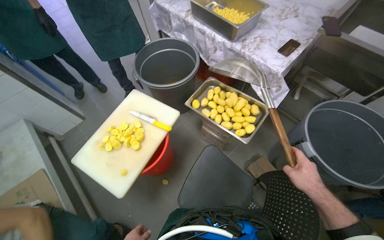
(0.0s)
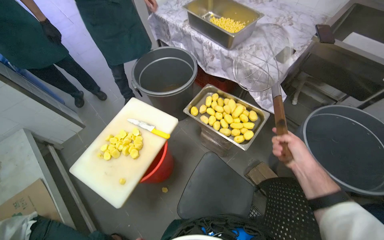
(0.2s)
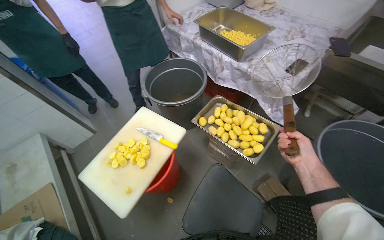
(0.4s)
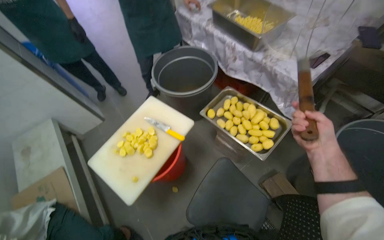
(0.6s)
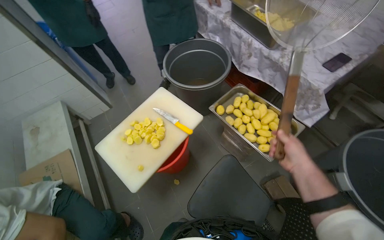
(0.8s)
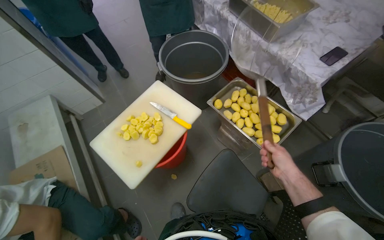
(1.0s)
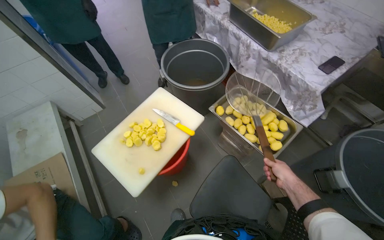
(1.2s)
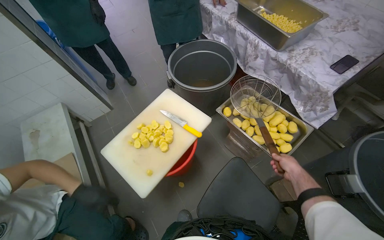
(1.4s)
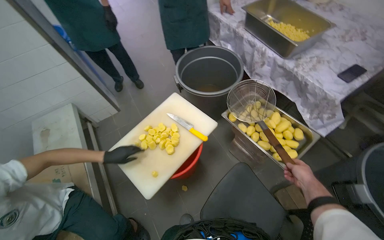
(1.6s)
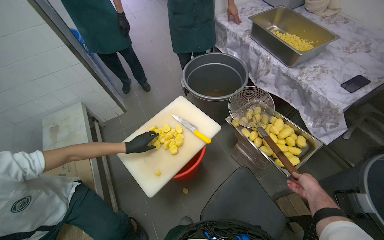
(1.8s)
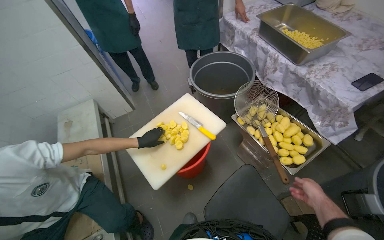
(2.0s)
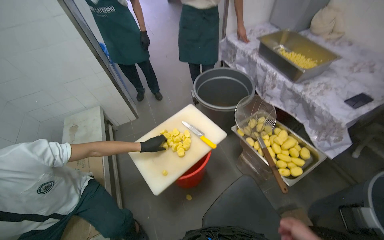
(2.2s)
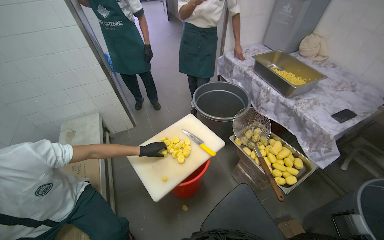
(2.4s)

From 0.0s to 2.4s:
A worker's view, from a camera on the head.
Job: preparing food.
The whole recording: Scooping peeled potatoes into bucket. The worker uses a large strainer to scoop peeled potatoes from one bucket to another.
From 0.0s to 1.2s: The right hand shifts about 15 cm farther from the camera, and reaches some 20 cm up the picture, then returns.
From 1.2s to 2.4s: The view tips upward by some 15 degrees.

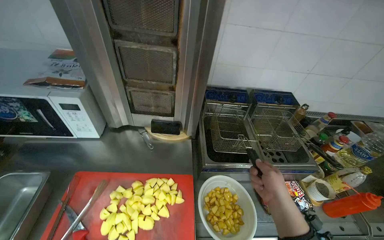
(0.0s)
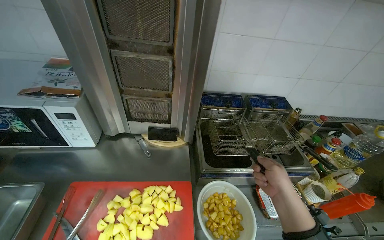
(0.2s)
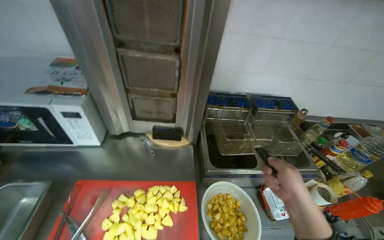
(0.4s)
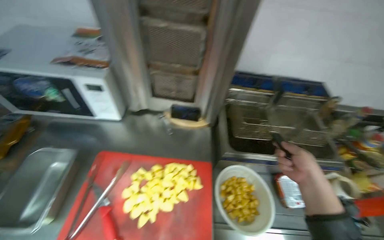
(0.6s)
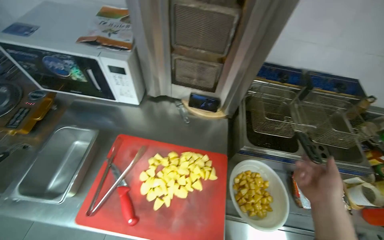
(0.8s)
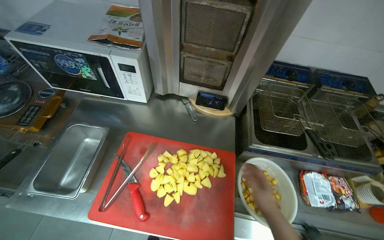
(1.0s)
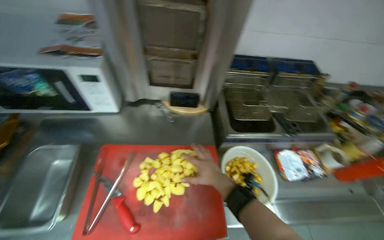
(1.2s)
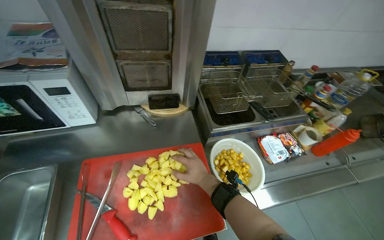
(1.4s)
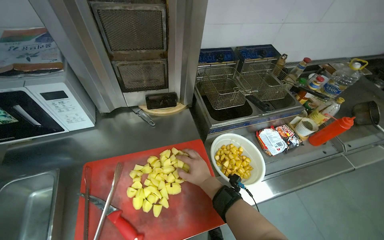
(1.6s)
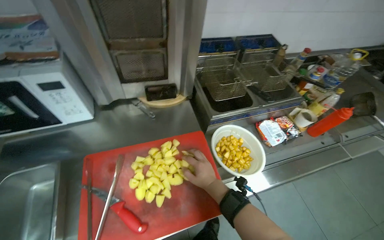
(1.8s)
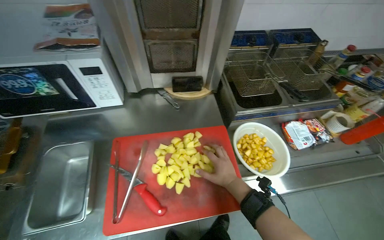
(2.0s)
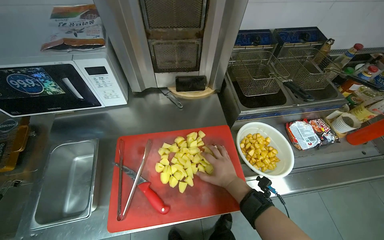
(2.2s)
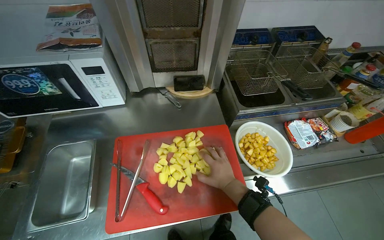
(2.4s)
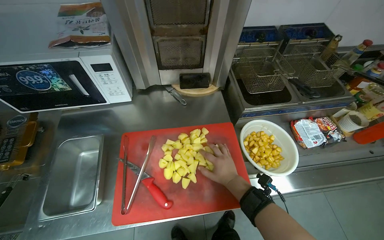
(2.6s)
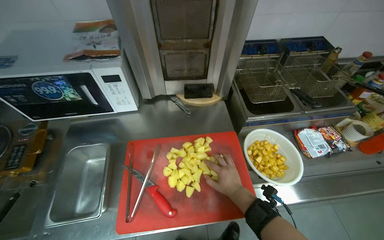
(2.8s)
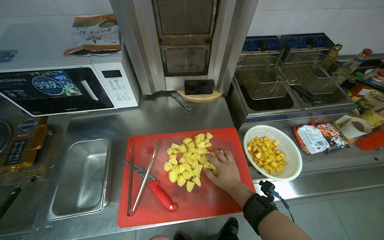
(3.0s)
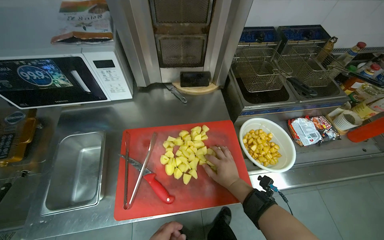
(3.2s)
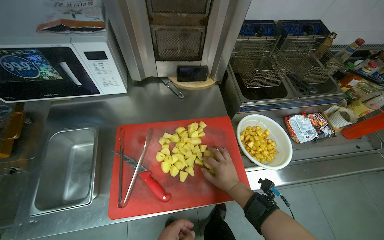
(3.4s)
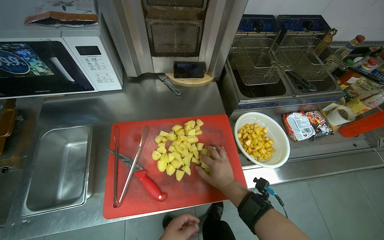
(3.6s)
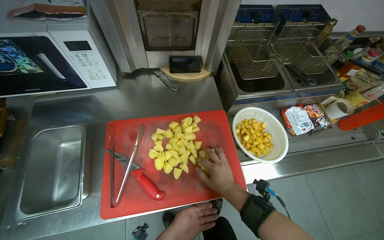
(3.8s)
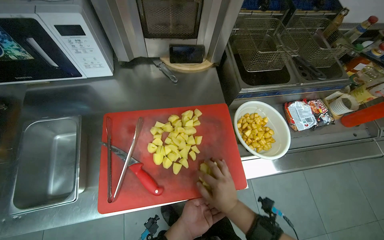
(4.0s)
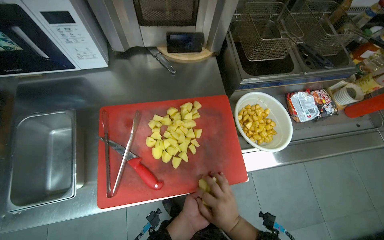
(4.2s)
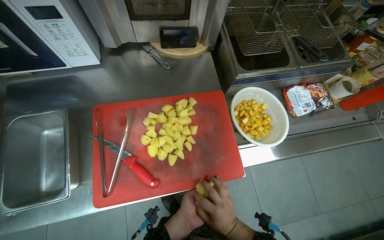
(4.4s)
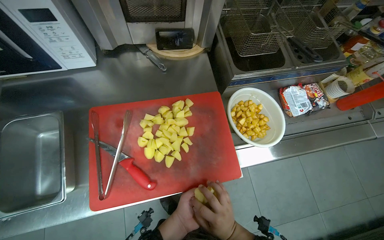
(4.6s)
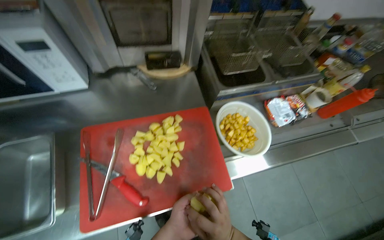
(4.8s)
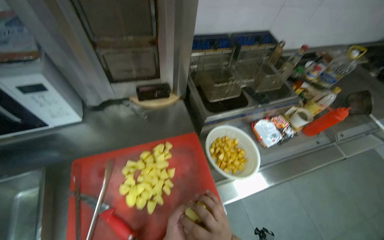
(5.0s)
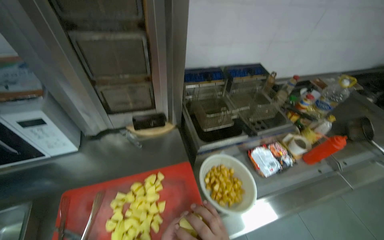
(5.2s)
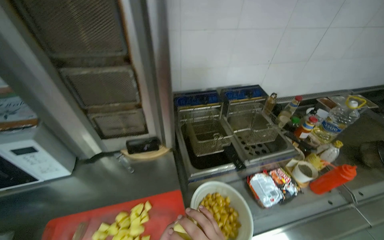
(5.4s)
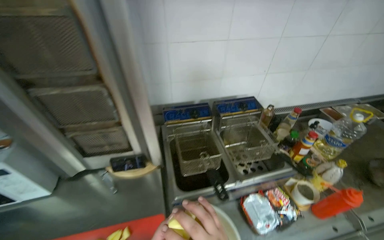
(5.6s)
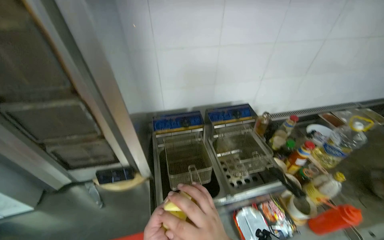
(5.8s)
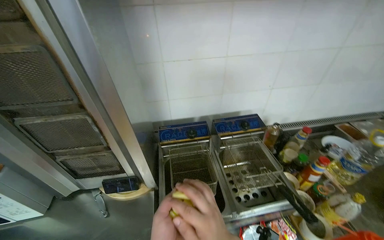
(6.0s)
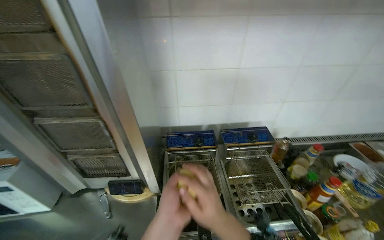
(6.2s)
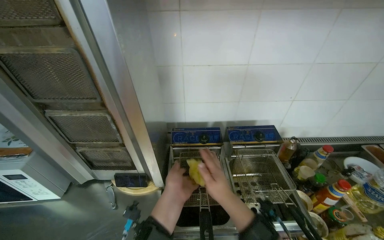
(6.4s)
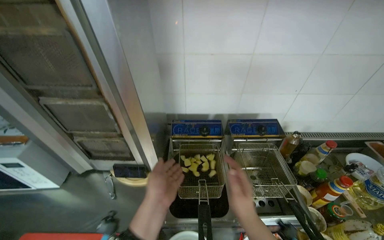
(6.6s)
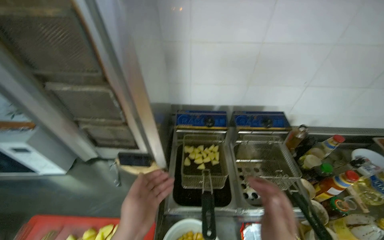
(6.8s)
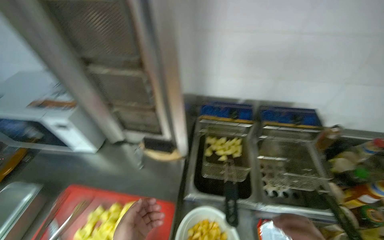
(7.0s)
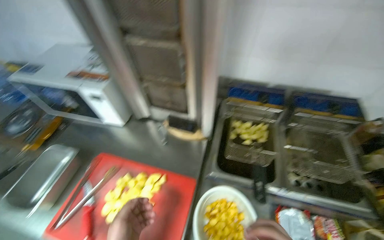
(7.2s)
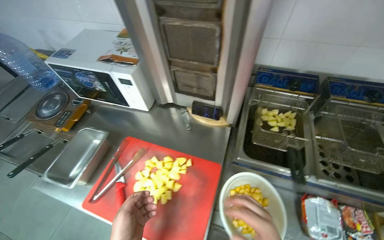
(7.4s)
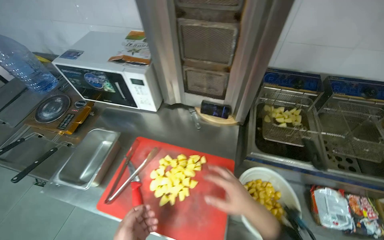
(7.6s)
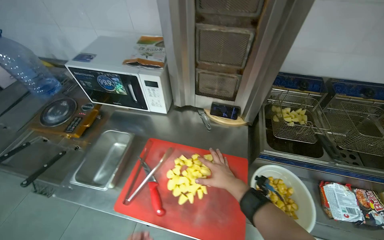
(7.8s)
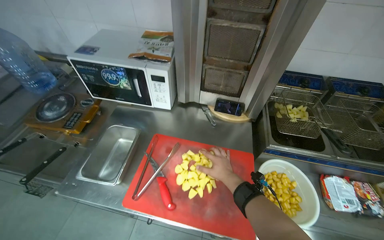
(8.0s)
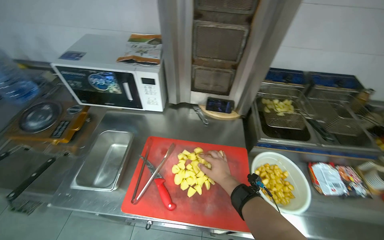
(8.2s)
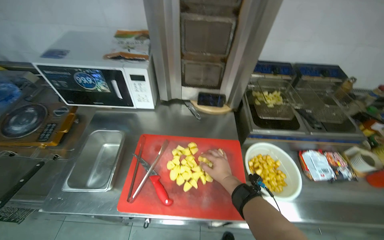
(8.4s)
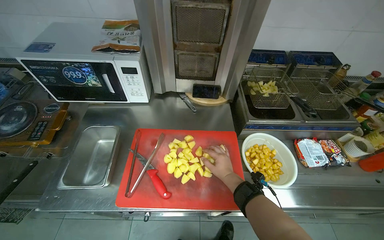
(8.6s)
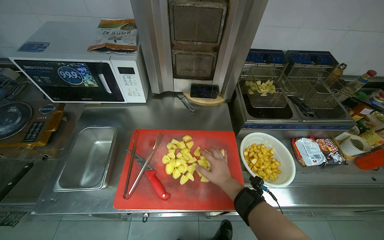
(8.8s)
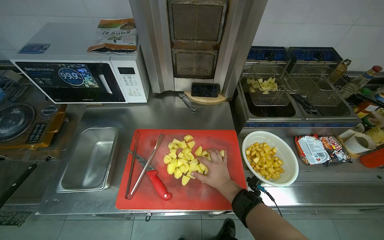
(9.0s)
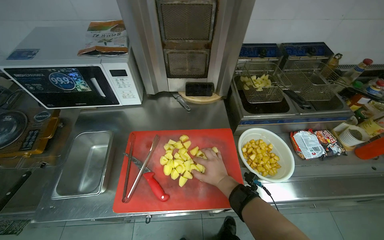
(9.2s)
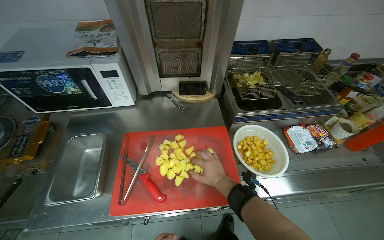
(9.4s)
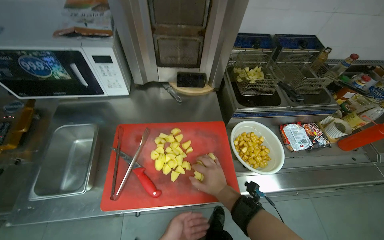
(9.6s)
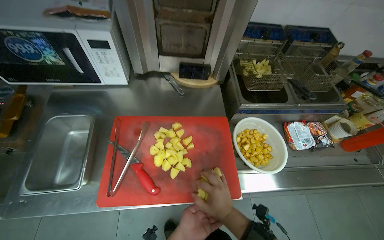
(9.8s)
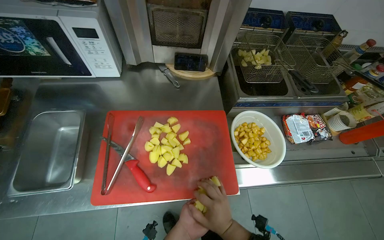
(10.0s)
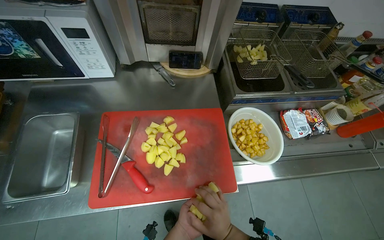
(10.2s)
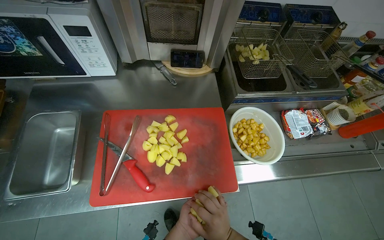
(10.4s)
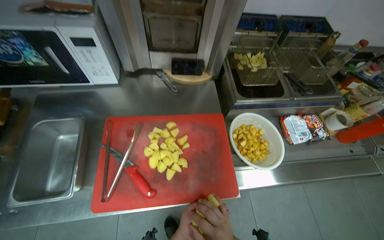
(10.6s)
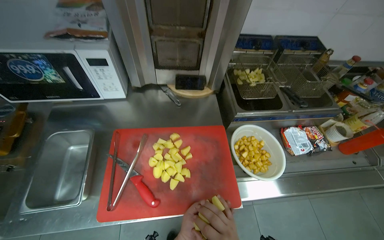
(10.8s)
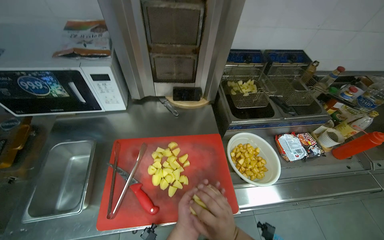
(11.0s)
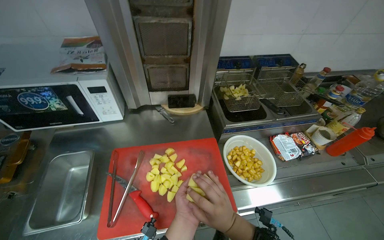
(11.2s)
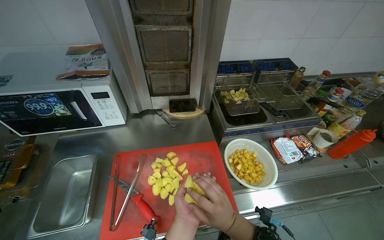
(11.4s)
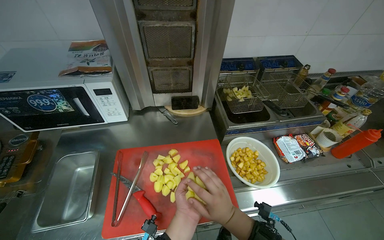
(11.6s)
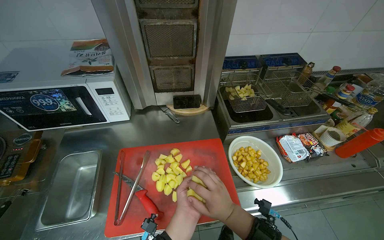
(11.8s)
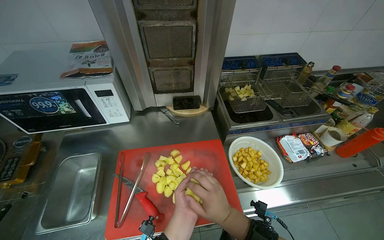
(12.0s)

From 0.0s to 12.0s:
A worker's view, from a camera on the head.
Job: cooking food.
The whole recording: Loading raw potatoes into fryer. The worker picks up raw potato pieces from the cutting board and loads them into the deep fryer basket.
From 3.0s to 4.4s: The view tips downward by some 15 degrees. The right hand is displaced down the picture by approximately 20 cm.
From 4.4s to 6.0s: The head travels some 40 cm. The view tilts some 30 degrees upward.
From 6.0s to 7.6s: The head rotates approximately 25 degrees to the left. The view tips downward by approximately 15 degrees.
From 7.6s to 9.0s: The wearer's head swings approximately 15 degrees to the right.
From 10.4s to 12.0s: The wearer looks about 15 degrees further upward. The left hand goes approximately 25 cm up the picture and nearer to the camera.

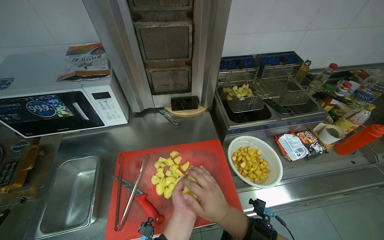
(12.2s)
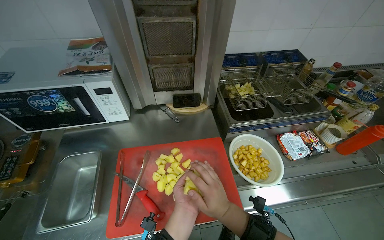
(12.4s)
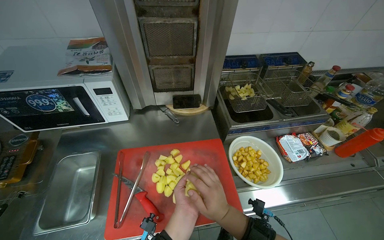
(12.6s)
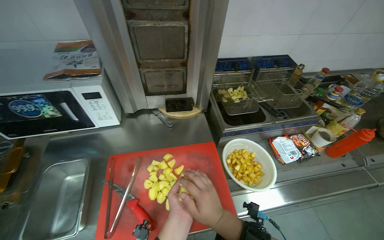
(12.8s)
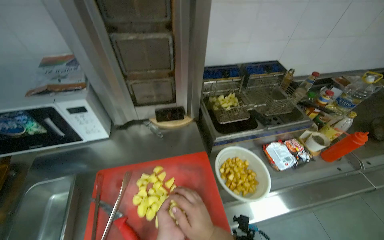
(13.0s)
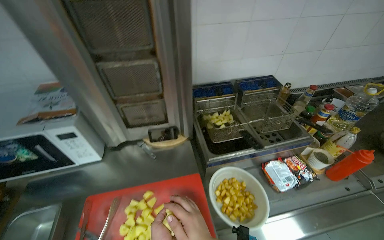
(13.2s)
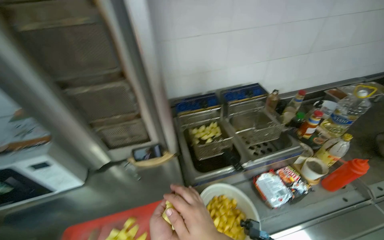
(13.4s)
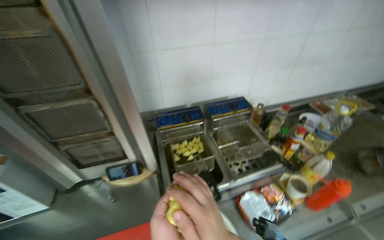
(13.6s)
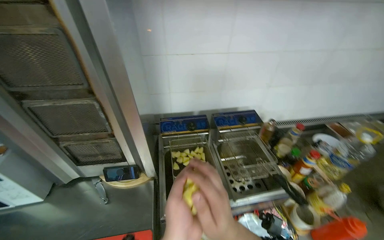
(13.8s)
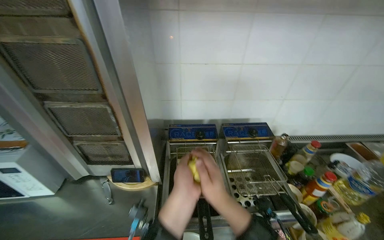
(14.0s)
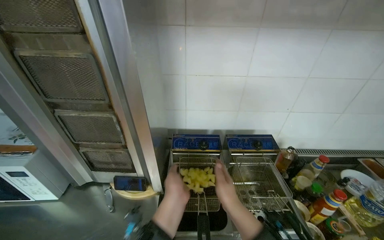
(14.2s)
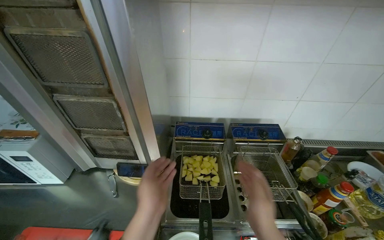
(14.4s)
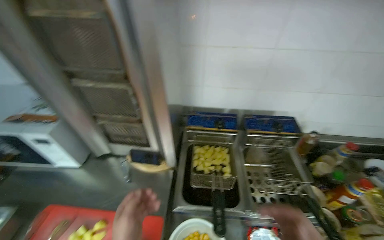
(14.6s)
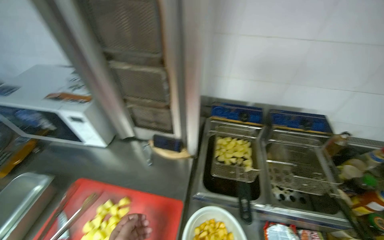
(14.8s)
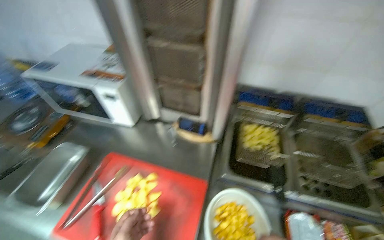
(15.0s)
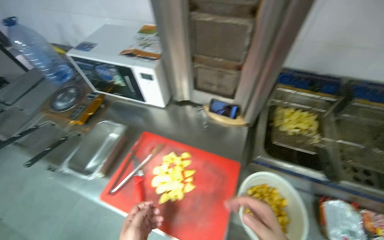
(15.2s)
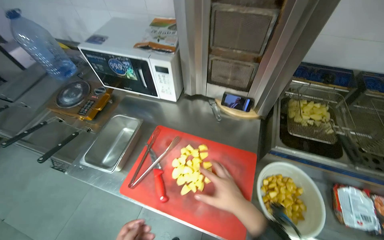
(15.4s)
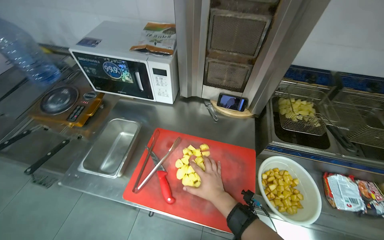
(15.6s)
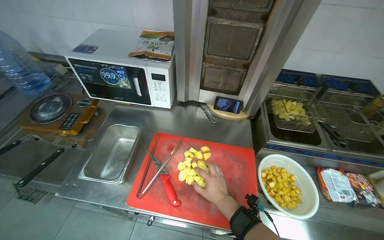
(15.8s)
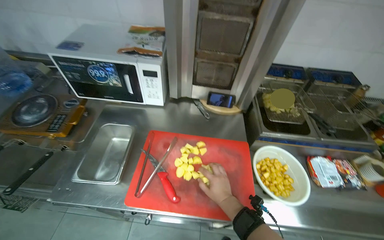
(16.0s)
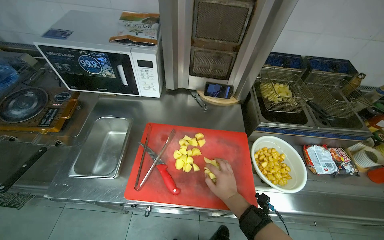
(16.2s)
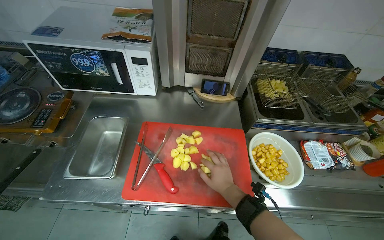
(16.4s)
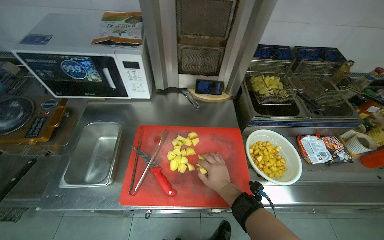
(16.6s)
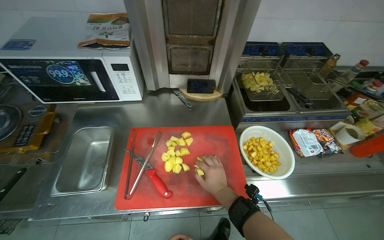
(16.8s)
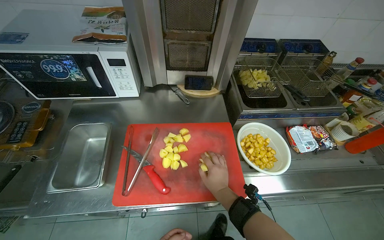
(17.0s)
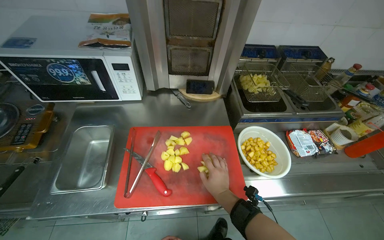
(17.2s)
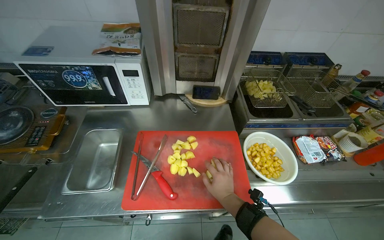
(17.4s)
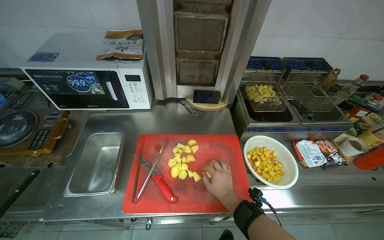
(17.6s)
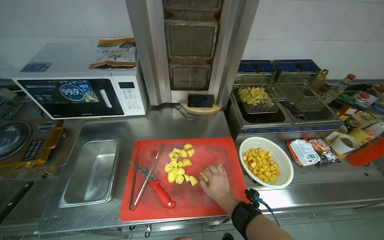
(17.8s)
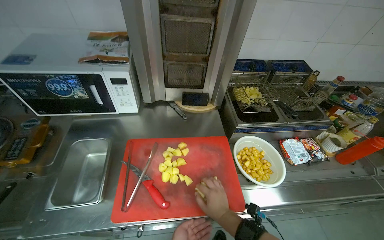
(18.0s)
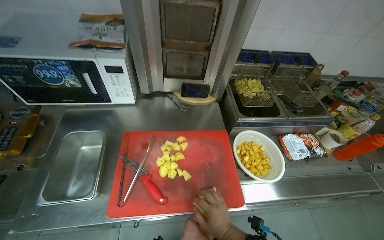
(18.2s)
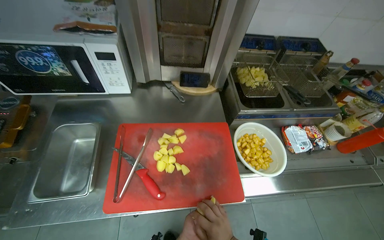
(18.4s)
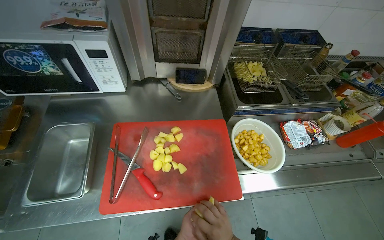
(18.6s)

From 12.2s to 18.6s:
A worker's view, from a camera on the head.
Job: cooking food.
The whole recording: Loading raw potatoes into fryer. The worker picks up raw potato pieces from the cutting board and loads them into the deep fryer basket.
From 13.8s to 15.4s: The head turns to the left by roughly 30 degrees. The wearer looks roughly 15 degrees further downward.
From 15.4s to 17.0s: The head turns to the right by roughly 35 degrees. The right hand travels farther from the camera by about 15 cm.
